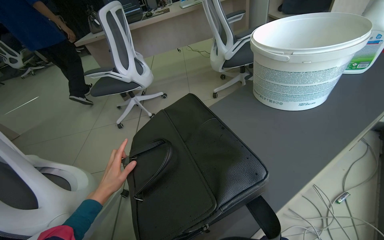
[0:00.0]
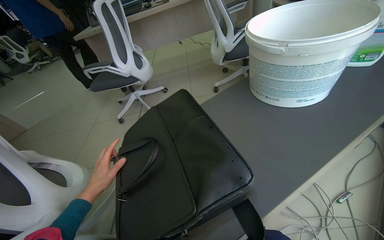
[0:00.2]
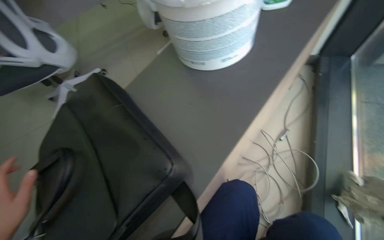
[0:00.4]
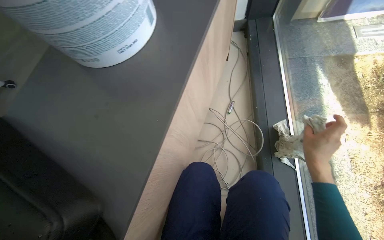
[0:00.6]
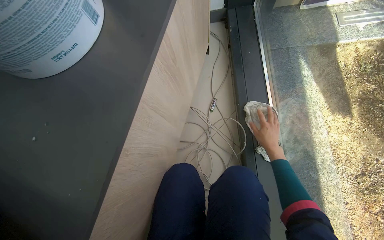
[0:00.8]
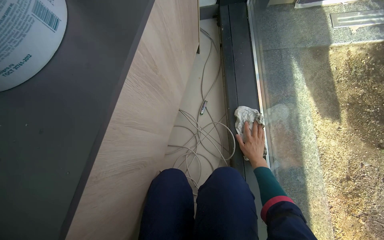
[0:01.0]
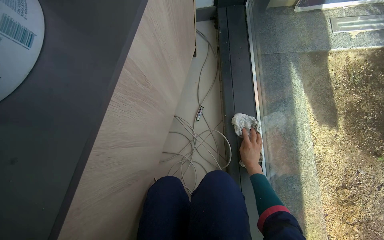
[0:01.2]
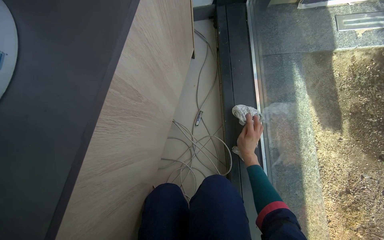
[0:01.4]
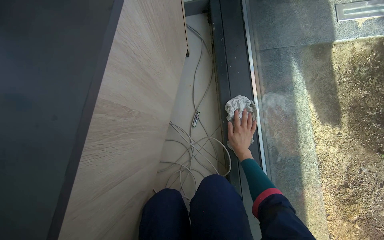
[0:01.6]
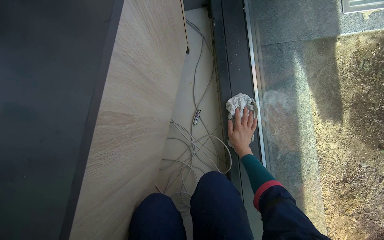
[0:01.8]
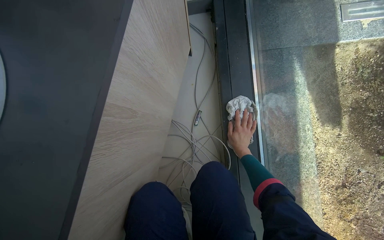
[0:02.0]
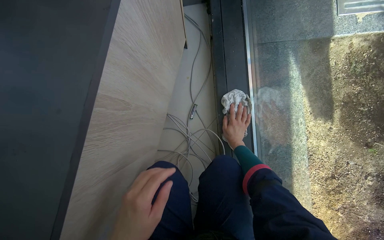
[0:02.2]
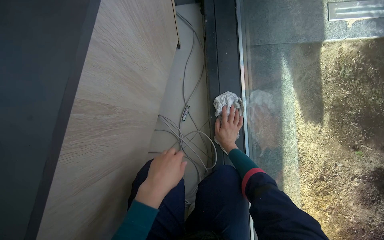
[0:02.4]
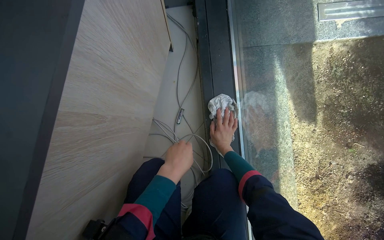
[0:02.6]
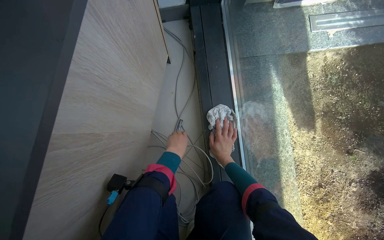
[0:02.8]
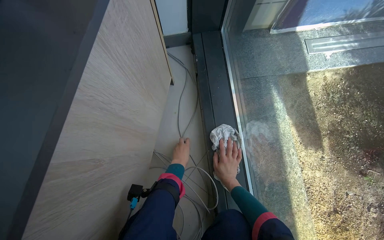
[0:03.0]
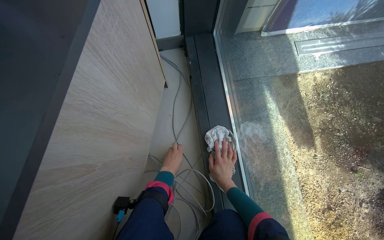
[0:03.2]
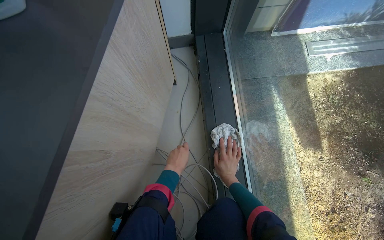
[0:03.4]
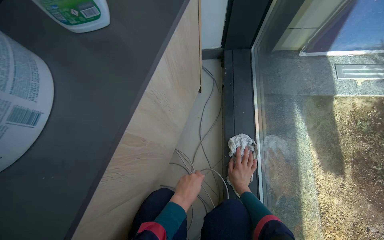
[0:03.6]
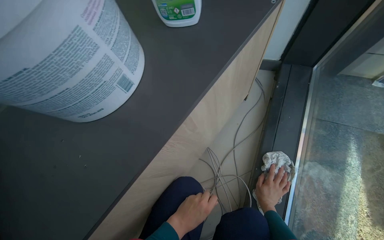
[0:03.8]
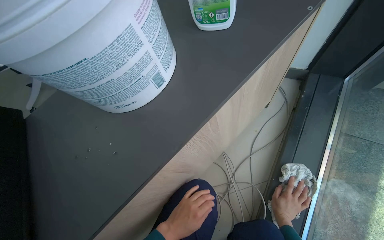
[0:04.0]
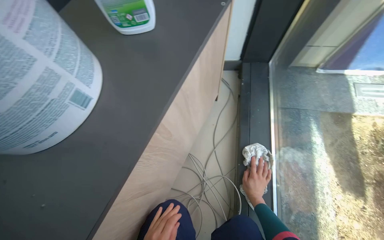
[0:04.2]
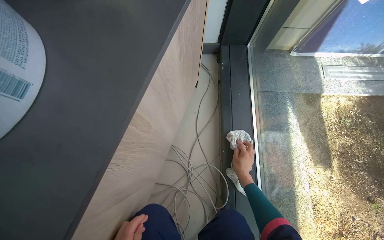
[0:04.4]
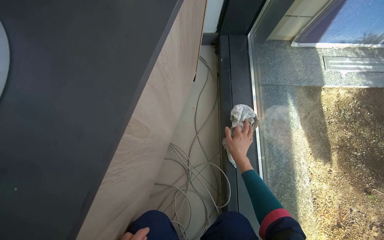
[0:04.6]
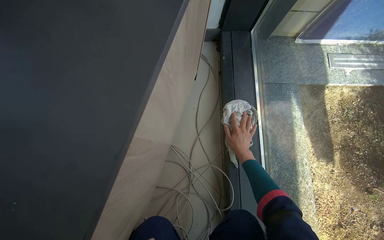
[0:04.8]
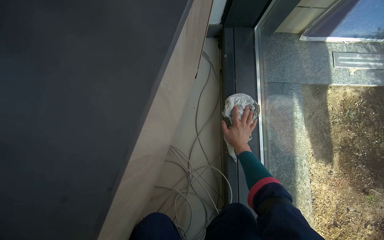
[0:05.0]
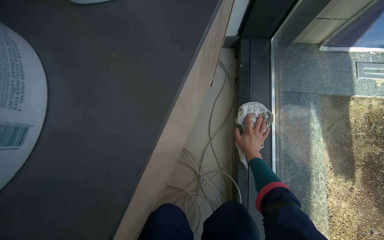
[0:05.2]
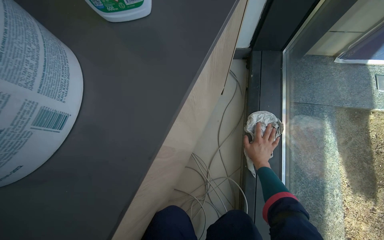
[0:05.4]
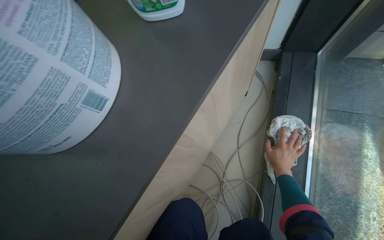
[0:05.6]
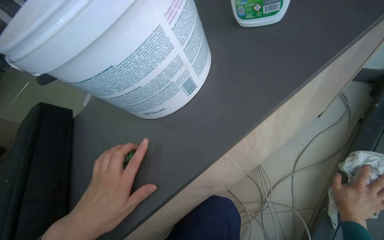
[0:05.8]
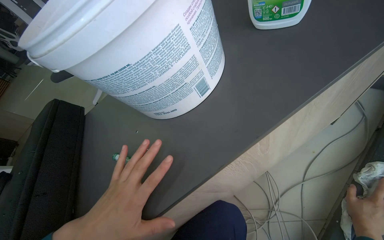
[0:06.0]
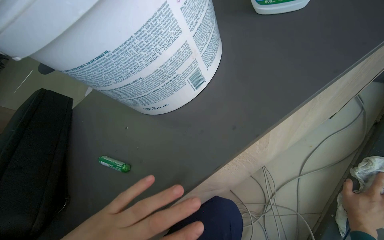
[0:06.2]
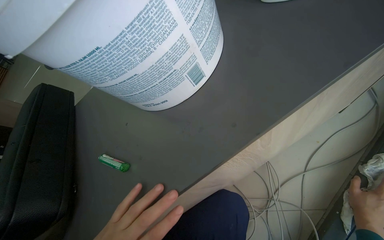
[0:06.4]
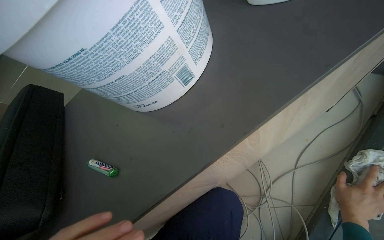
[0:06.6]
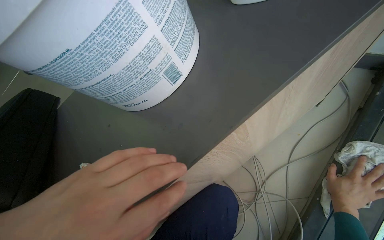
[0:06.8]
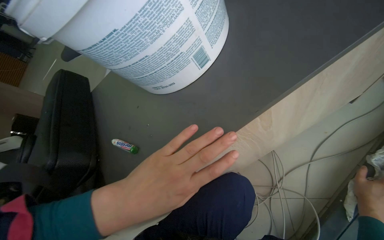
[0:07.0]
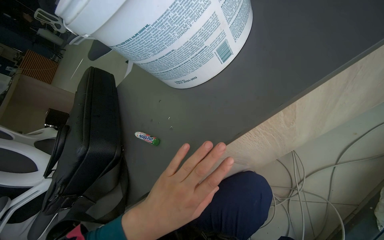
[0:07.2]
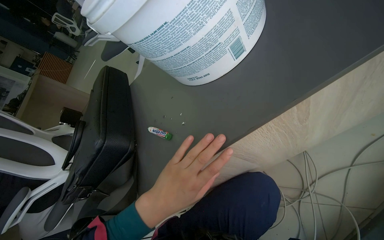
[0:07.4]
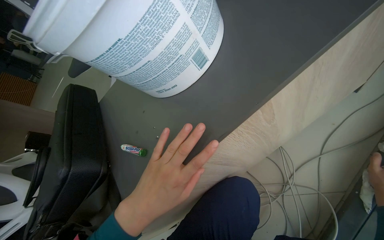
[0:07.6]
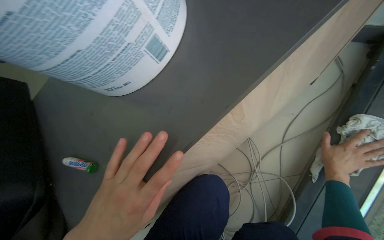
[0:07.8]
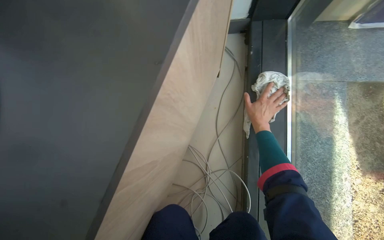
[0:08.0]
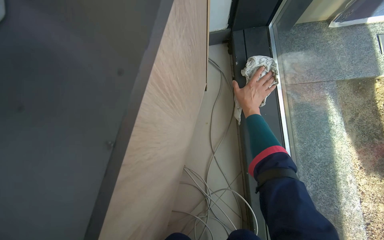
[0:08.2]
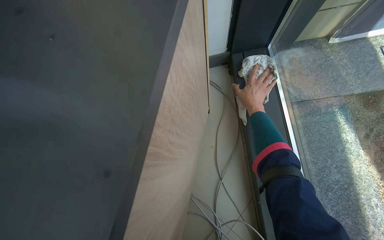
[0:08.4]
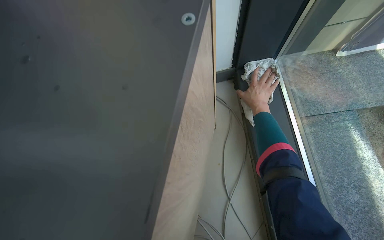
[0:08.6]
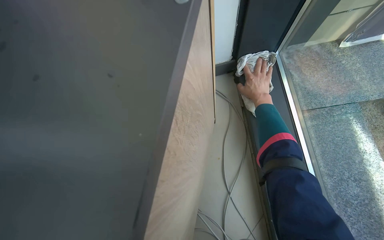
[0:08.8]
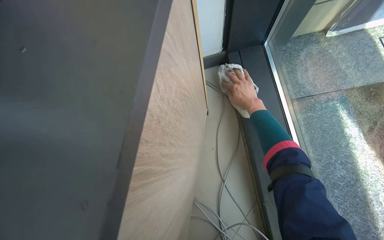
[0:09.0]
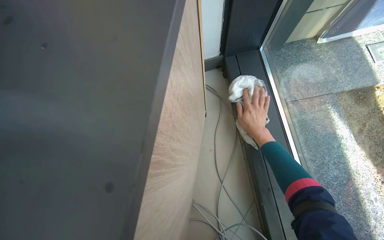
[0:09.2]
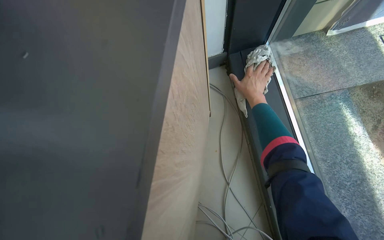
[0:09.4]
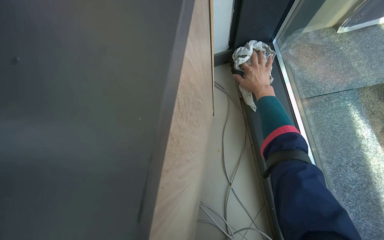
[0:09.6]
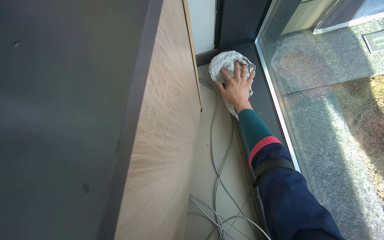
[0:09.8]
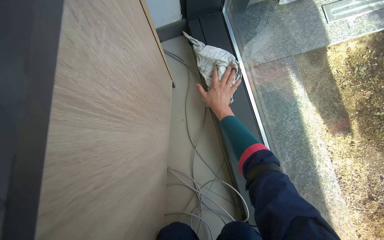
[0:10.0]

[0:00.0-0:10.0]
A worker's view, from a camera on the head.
Job: cleaning windows.
The whole recording: Cleaning window area. The worker picks up a spray bottle, adjusts the window blinds, sprays the window frames, and wipes them with a cloth.
0:00.0 to 0:01.4: The camera is carried about 60 cm. The head rotates approximately 45 degrees to the right. The camera pitches downward, by about 30 degrees.
0:02.8 to 0:04.2: The camera pitches upward, by some 20 degrees.
0:04.2 to 0:05.8: The head turns to the left by roughly 30 degrees.
0:07.2 to 0:08.6: The head rotates about 55 degrees to the right.

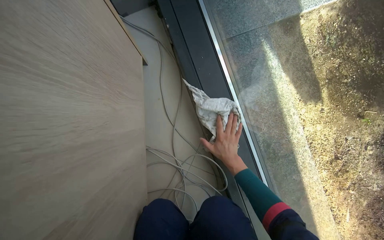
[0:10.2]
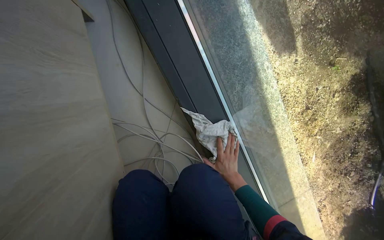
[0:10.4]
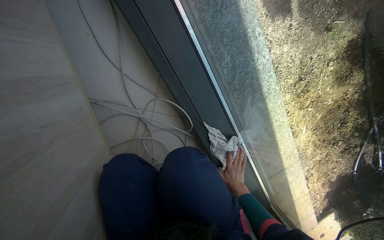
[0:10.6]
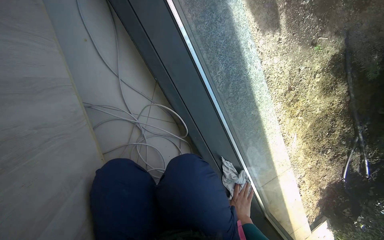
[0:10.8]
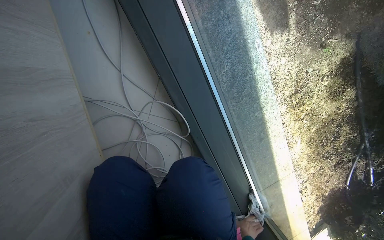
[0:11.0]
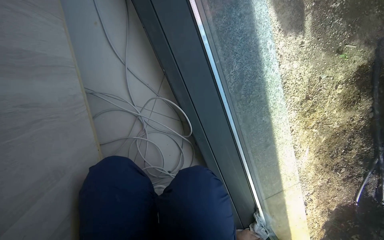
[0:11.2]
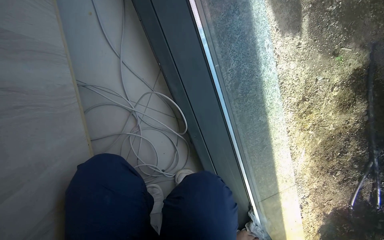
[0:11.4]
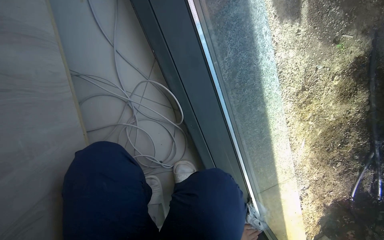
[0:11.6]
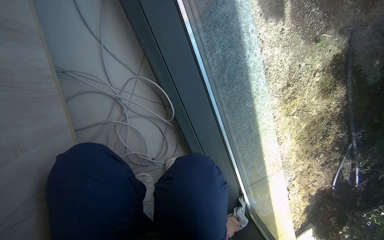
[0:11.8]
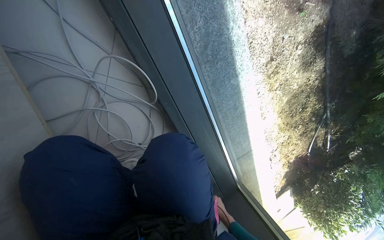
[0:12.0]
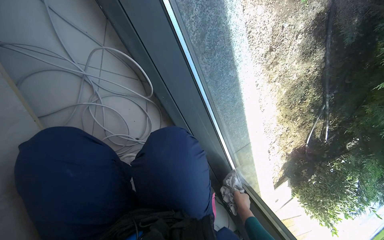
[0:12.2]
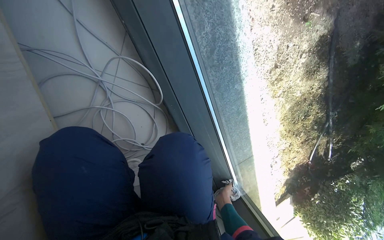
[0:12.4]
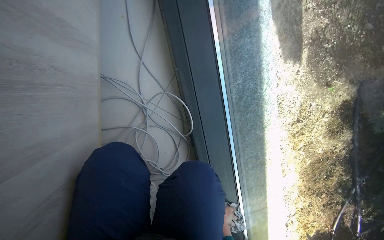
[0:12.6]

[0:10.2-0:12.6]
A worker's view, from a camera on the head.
Job: cleaning windows.
The whole recording: Cleaning window area. The worker picks up a spray bottle, adjusts the window blinds, sprays the window frames, and wipes them with a cloth.
0:10.2 to 0:11.4: The wearer looks roughly 15 degrees further downward.

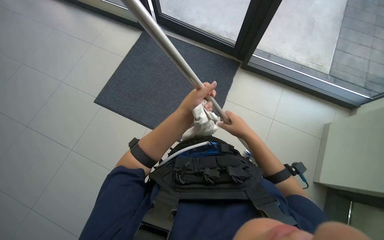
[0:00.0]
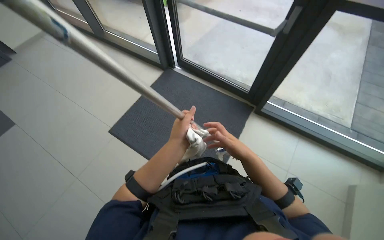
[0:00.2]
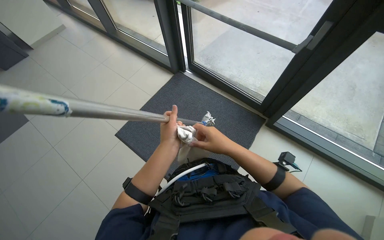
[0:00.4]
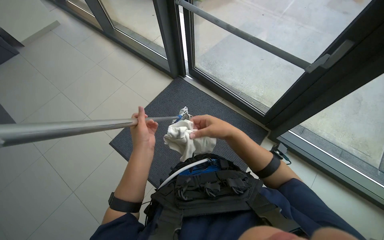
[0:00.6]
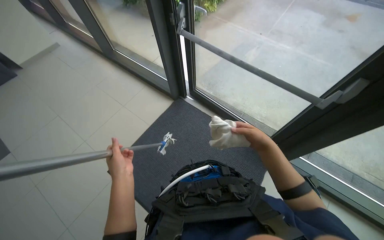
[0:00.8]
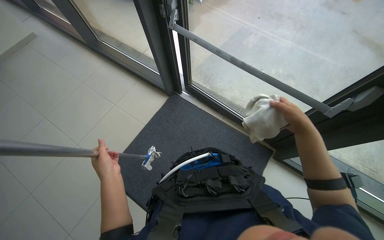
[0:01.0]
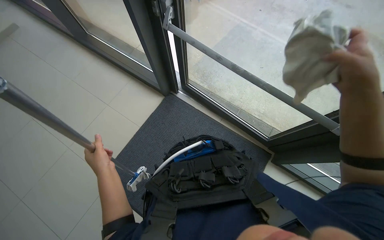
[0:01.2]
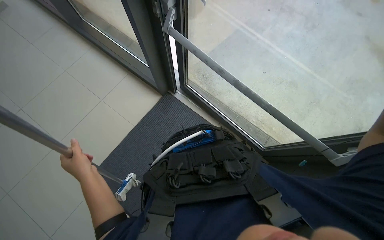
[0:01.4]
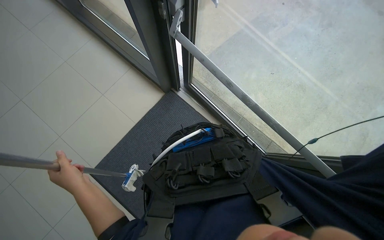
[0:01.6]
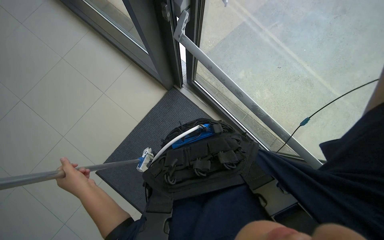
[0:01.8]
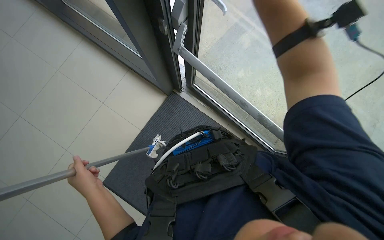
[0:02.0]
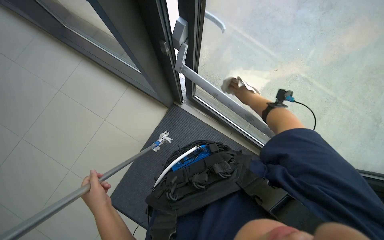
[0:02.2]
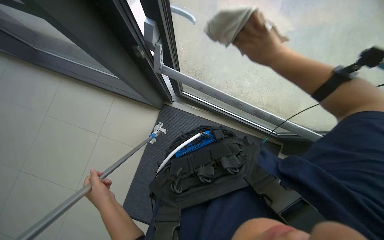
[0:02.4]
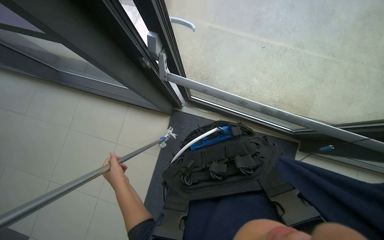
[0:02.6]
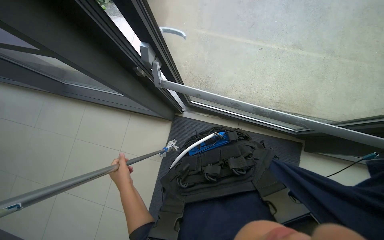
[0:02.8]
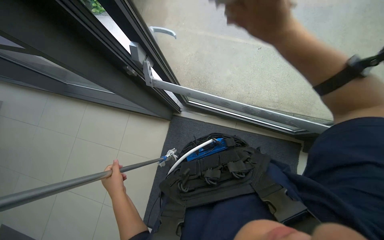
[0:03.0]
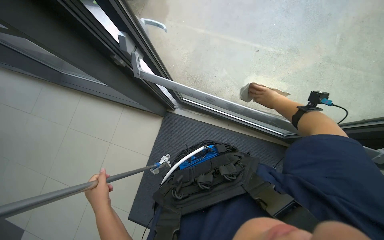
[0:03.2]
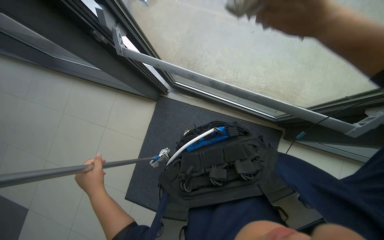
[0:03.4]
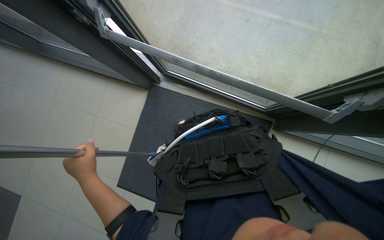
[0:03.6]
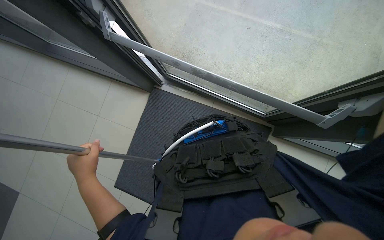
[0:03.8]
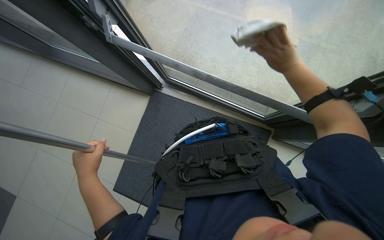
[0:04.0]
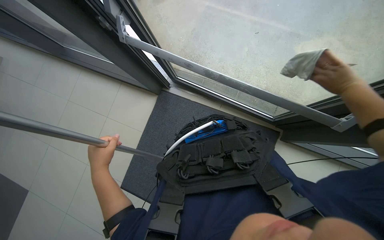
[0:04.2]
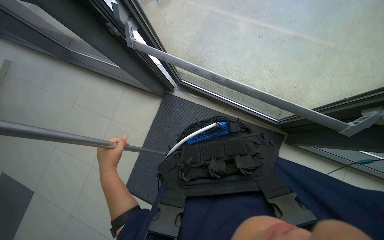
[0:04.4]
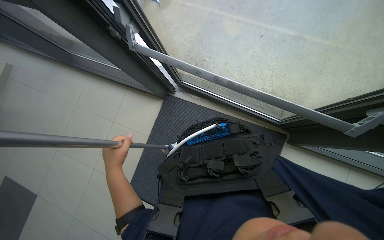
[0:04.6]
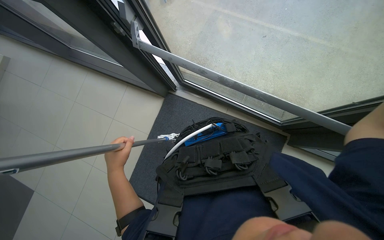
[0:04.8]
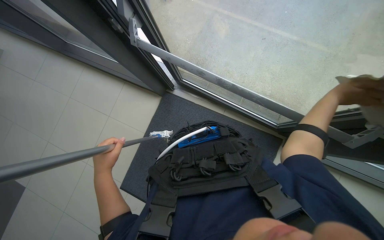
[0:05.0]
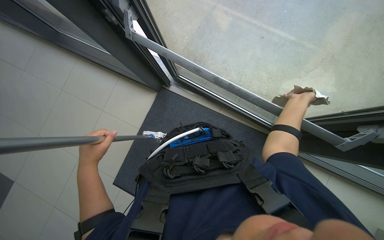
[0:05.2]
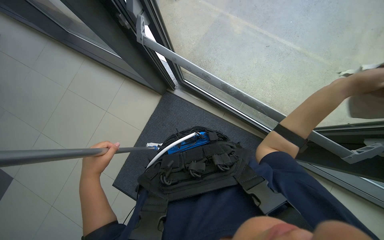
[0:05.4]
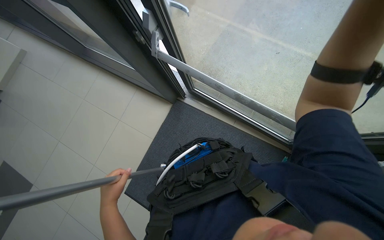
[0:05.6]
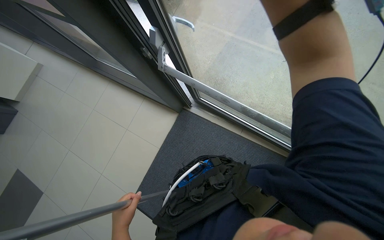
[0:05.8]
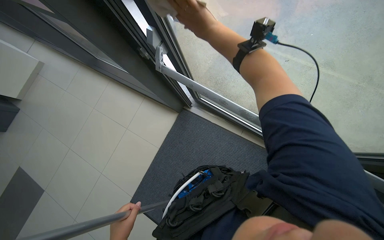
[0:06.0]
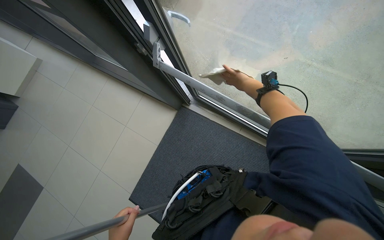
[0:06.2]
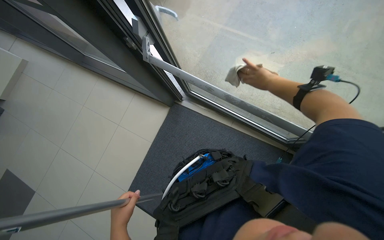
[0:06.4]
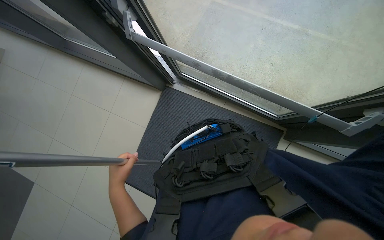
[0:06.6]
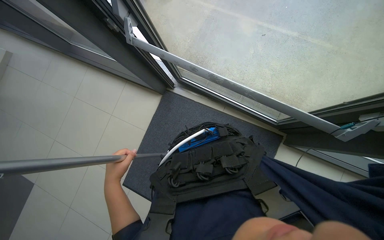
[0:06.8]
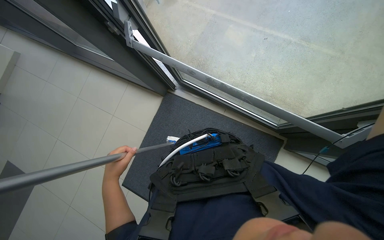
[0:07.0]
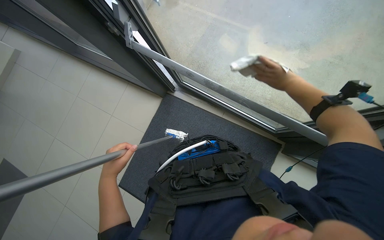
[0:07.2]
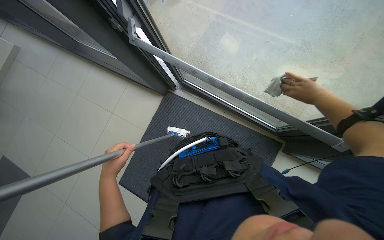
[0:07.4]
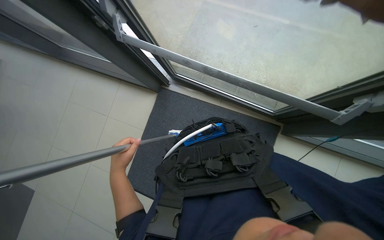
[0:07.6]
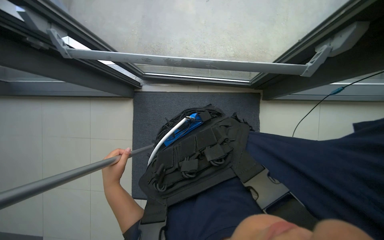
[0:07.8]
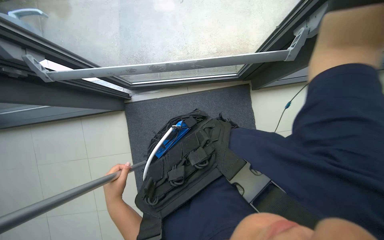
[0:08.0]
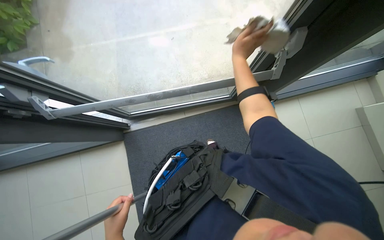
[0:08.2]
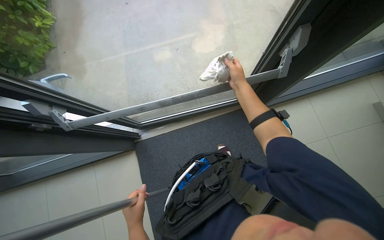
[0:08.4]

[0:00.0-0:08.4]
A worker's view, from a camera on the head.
Job: cleaning windows.
The whole recording: Wiping glass door frame with cloth. The worker wipes the glass door frame with a cloth.
0:00.0 to 0:01.4: The head travels some 60 cm. The view tilts approximately 15 degrees upward.
0:01.4 to 0:02.8: The view tips upward by some 10 degrees.
0:02.8 to 0:04.2: The right hand moves to the right, approximately 25 cm.
0:04.2 to 0:05.6: The left hand goes roughly 10 cm down the picture.
0:07.0 to 0:08.4: Everything in view rotates roughly 40 degrees counterclockwise.
